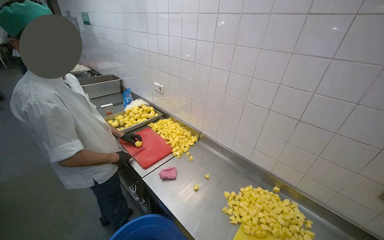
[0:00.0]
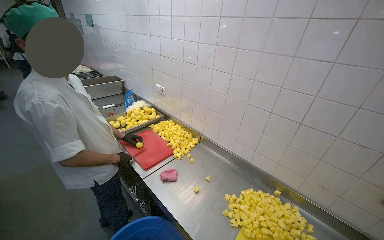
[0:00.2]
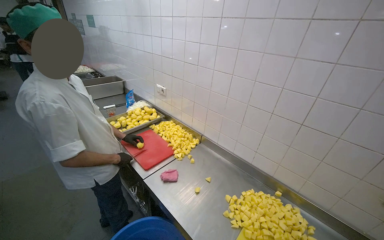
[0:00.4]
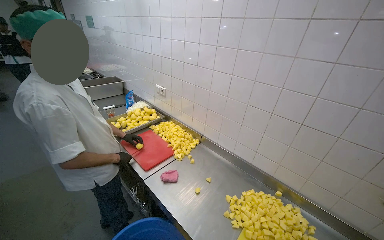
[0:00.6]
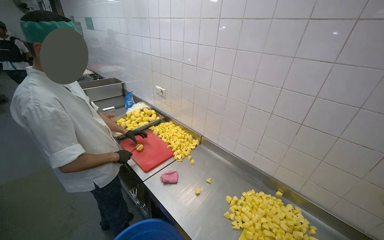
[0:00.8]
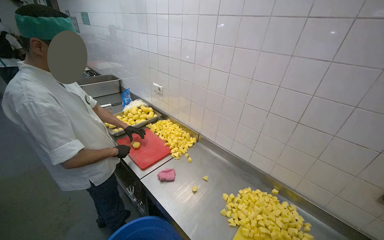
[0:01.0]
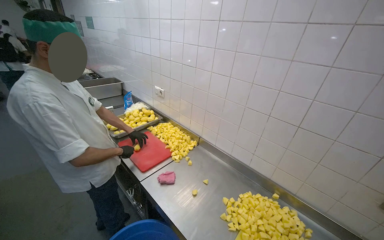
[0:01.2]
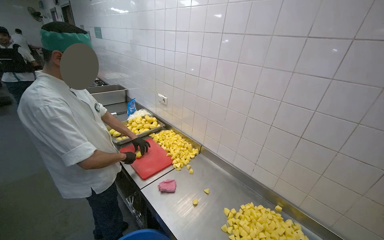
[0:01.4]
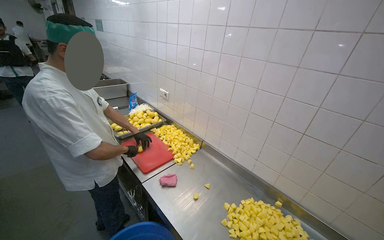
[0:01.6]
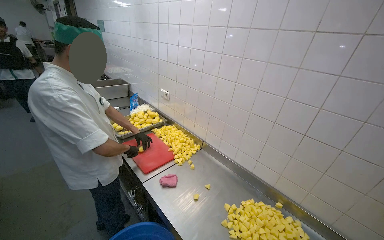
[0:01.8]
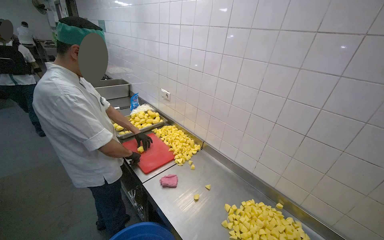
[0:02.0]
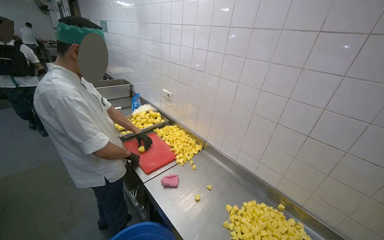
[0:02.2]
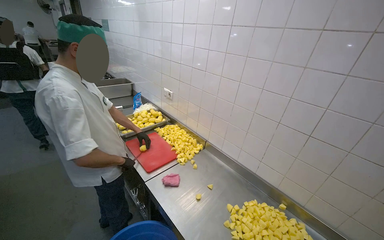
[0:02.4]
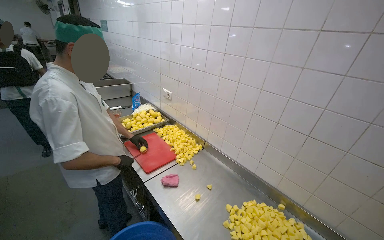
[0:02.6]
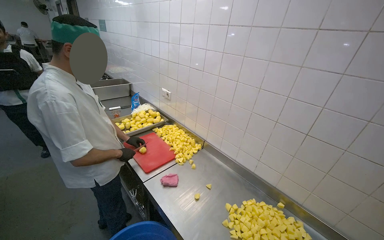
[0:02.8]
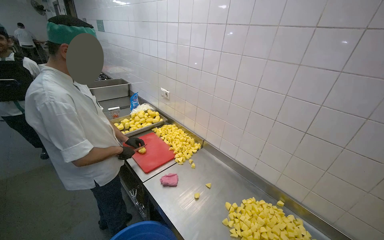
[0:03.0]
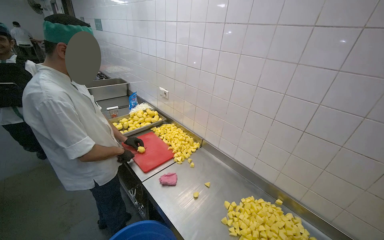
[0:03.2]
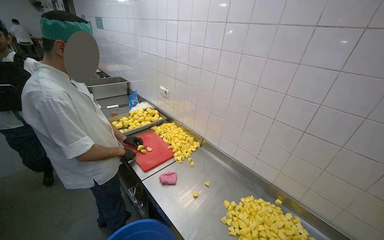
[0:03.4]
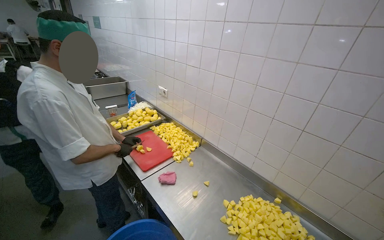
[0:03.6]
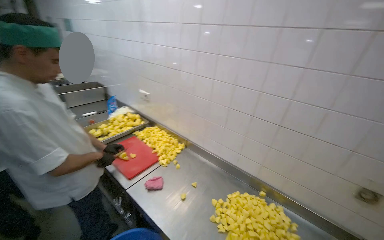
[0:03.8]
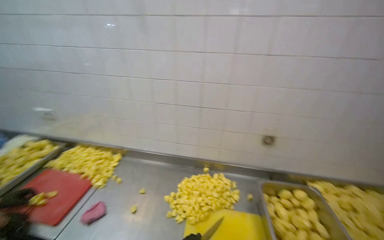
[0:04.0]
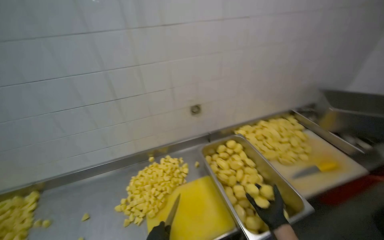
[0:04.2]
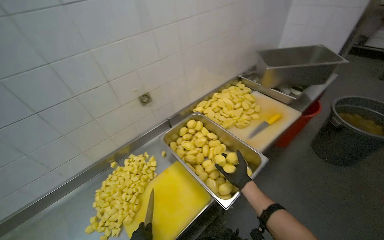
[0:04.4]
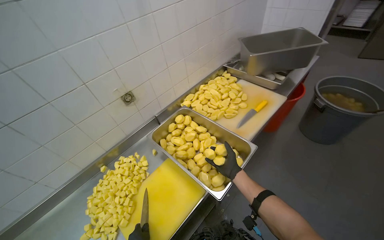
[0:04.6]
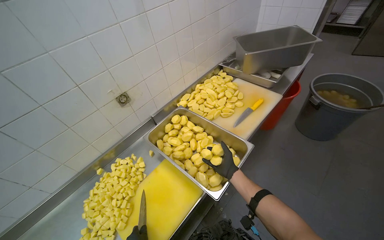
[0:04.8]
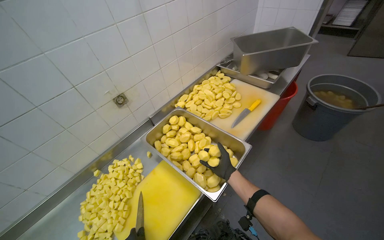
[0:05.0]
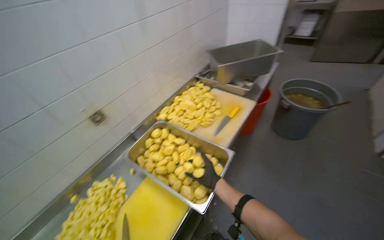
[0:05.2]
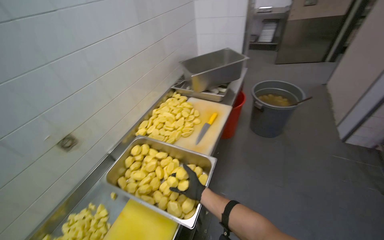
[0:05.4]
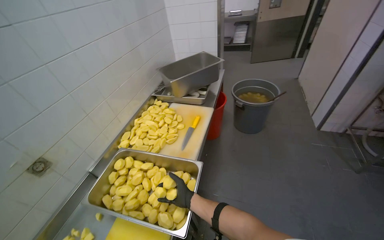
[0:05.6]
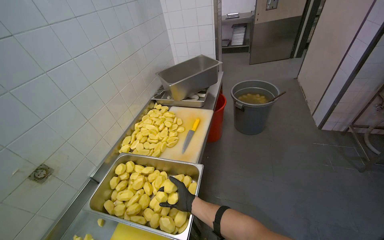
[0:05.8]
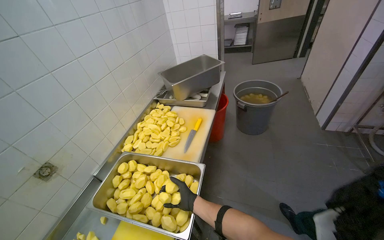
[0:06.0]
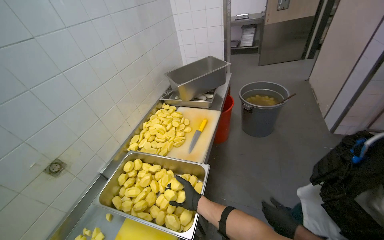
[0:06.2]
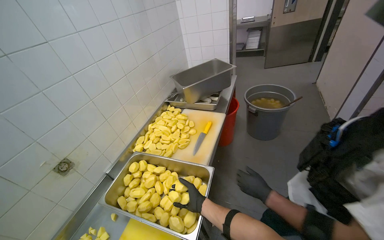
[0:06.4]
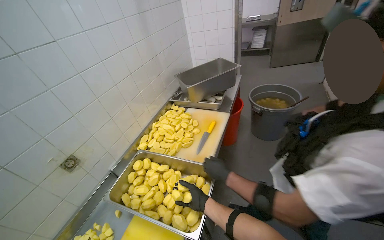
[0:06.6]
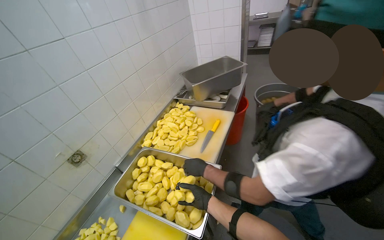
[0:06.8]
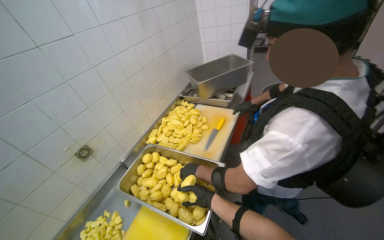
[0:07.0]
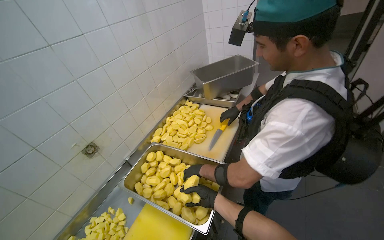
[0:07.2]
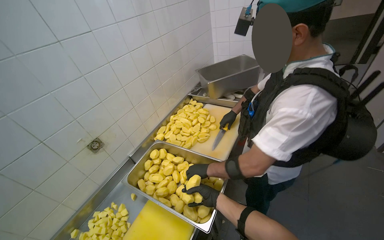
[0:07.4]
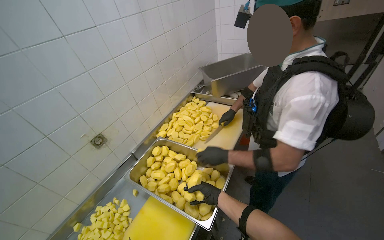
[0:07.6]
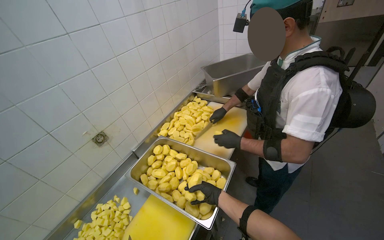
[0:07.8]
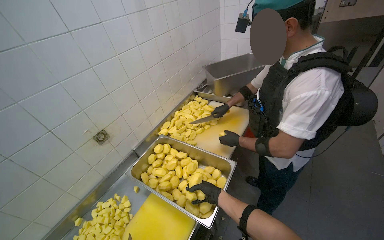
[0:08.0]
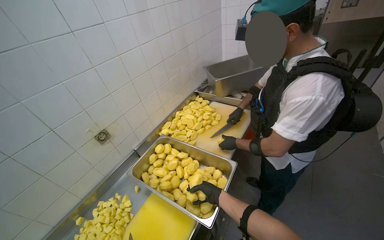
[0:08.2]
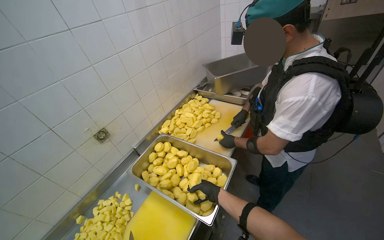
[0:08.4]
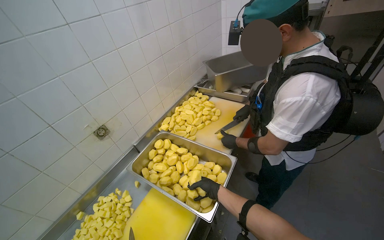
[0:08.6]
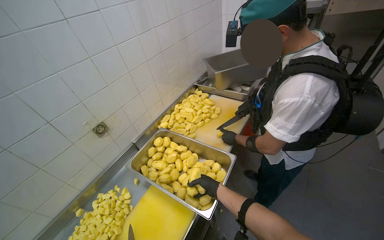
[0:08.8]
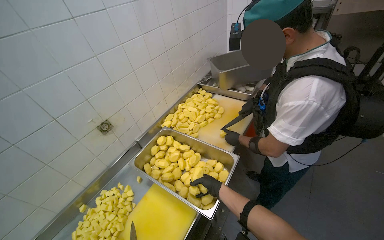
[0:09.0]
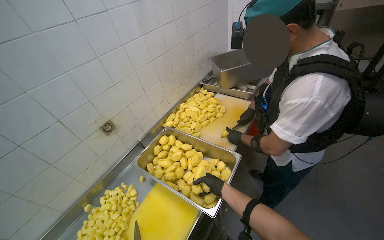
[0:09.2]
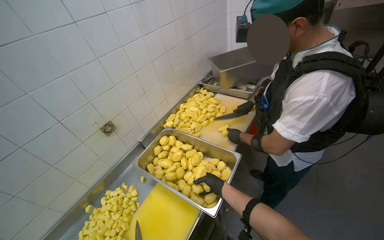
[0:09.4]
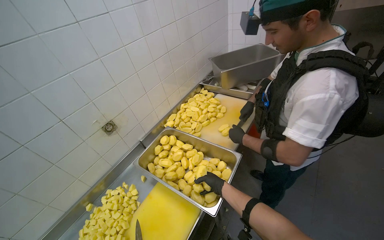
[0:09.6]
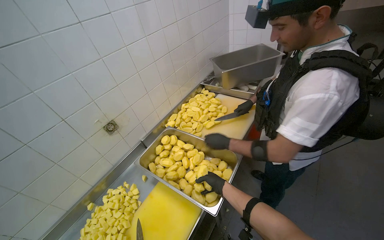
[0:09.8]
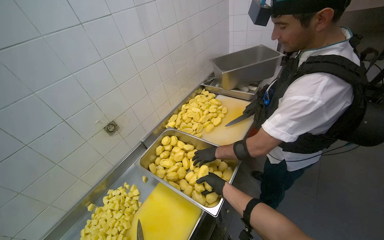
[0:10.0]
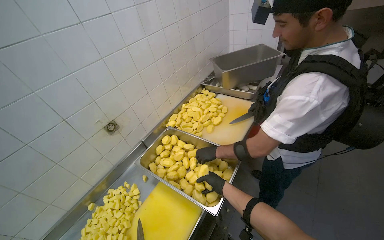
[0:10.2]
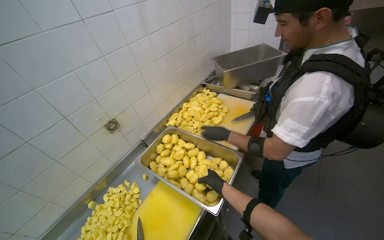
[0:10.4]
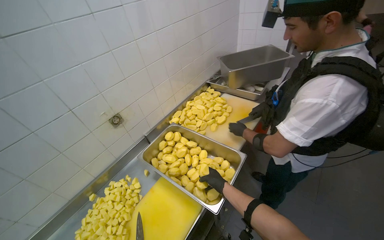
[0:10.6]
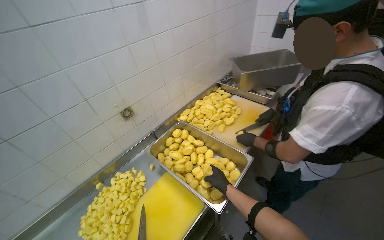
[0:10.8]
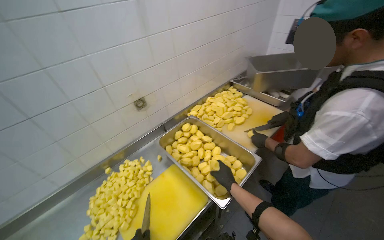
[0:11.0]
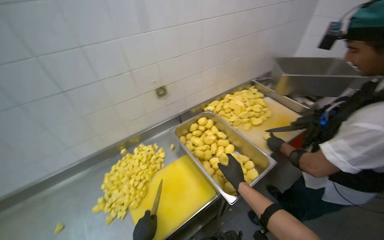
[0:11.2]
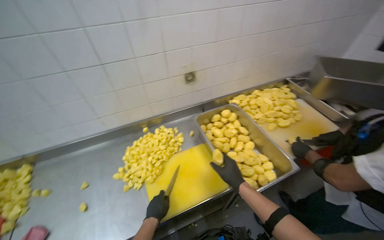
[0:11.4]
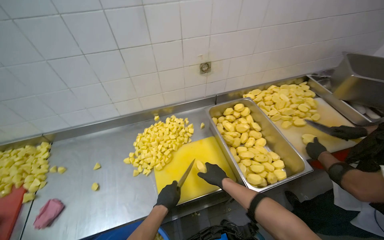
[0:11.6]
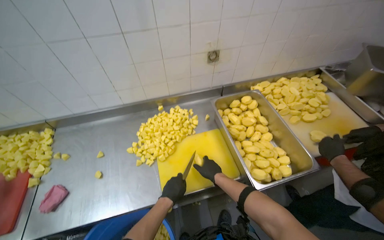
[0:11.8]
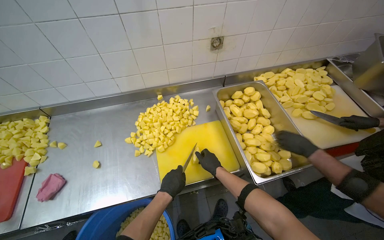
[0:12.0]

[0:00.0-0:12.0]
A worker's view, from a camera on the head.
Job: preparing food.
The whole recording: Cutting potatoes into cubes. The worker continues cutting peeled potatoes into cubes on a yellow cutting board.
3.0 to 4.4 s: The wearer's head swings some 85 degrees to the right. The view tilts about 15 degrees downward.
4.4 to 6.0 s: The head rotates approximately 35 degrees to the right.
10.4 to 12.0 s: The wearer looks approximately 40 degrees further to the left. The view tips downward by roughly 20 degrees.

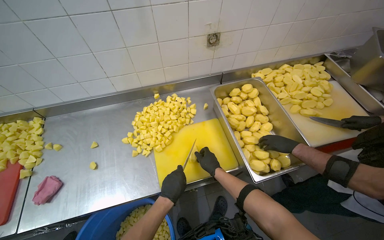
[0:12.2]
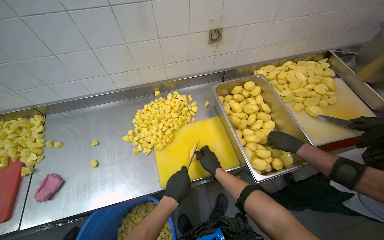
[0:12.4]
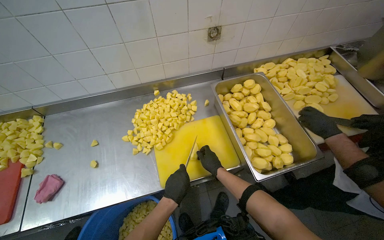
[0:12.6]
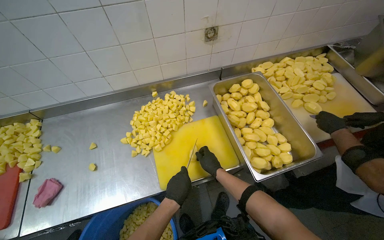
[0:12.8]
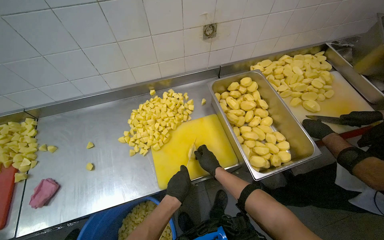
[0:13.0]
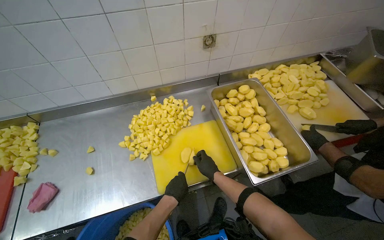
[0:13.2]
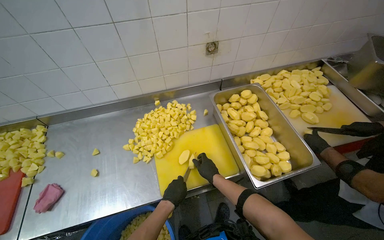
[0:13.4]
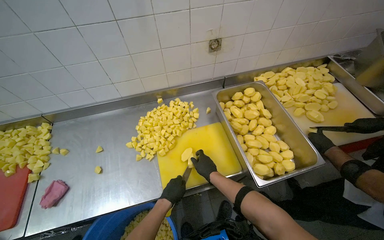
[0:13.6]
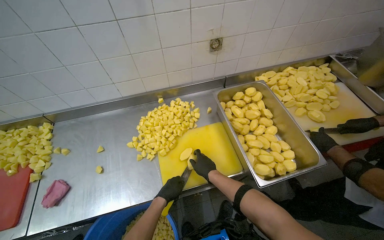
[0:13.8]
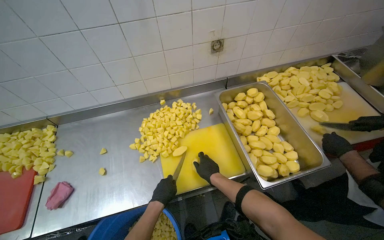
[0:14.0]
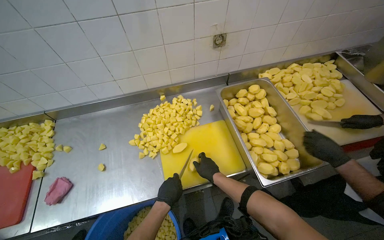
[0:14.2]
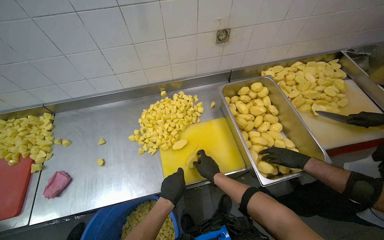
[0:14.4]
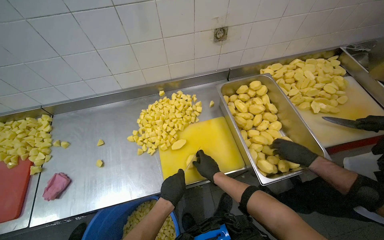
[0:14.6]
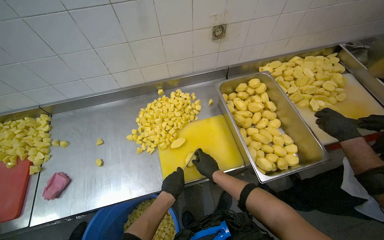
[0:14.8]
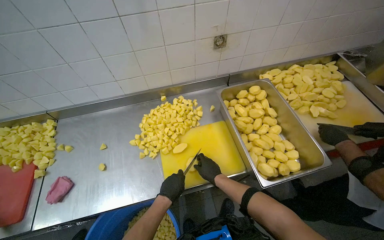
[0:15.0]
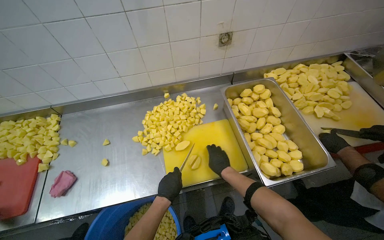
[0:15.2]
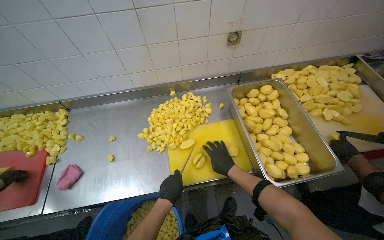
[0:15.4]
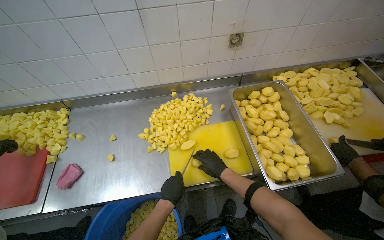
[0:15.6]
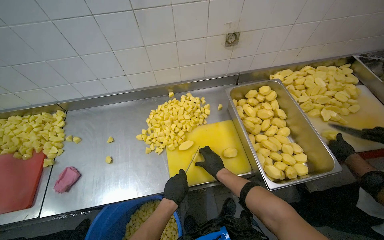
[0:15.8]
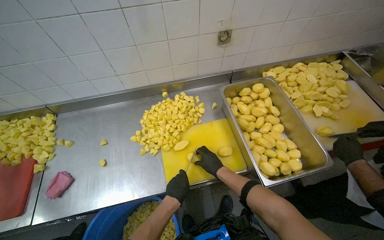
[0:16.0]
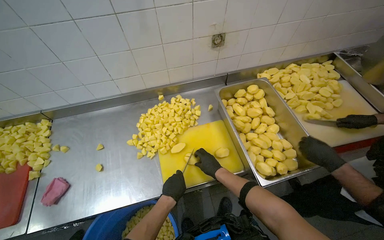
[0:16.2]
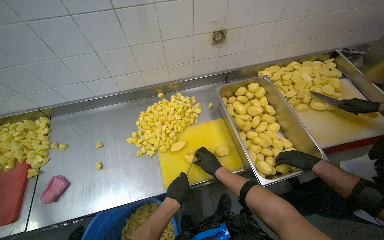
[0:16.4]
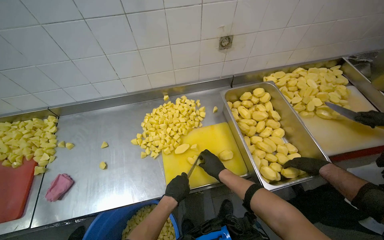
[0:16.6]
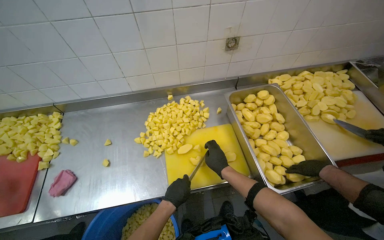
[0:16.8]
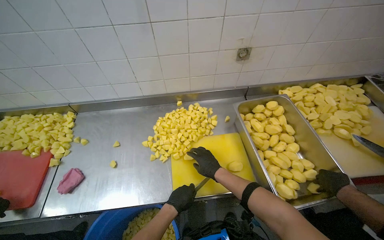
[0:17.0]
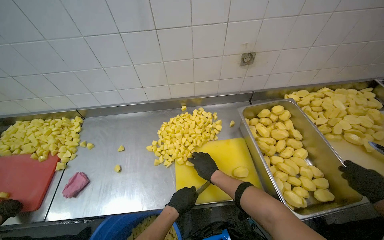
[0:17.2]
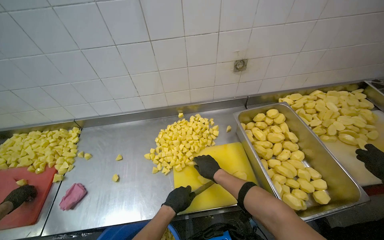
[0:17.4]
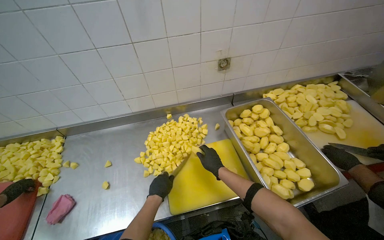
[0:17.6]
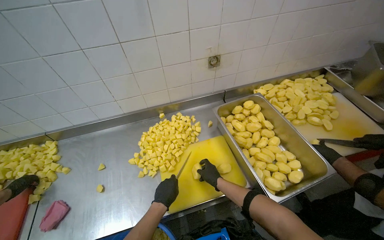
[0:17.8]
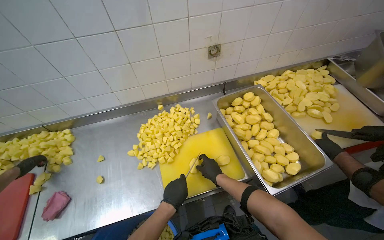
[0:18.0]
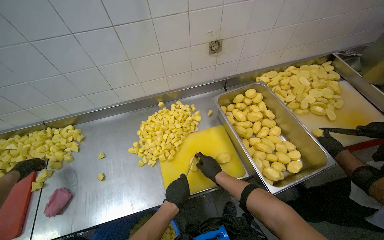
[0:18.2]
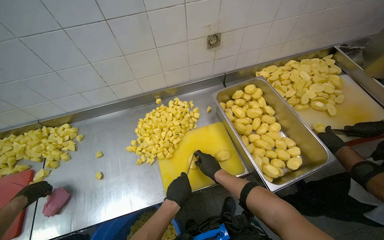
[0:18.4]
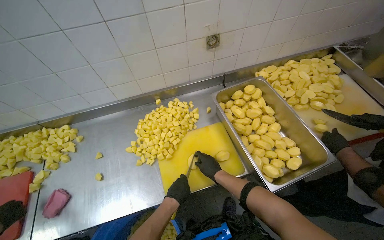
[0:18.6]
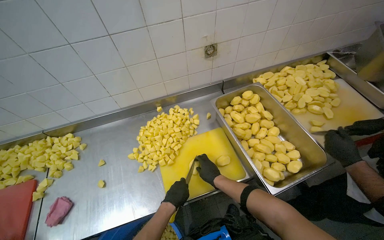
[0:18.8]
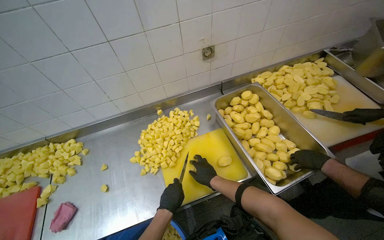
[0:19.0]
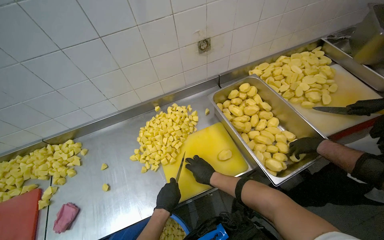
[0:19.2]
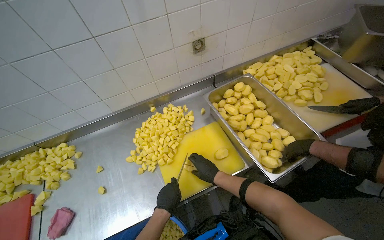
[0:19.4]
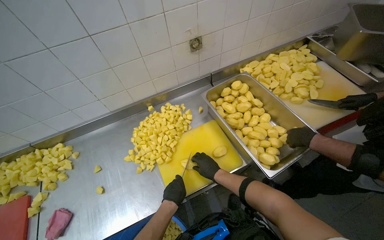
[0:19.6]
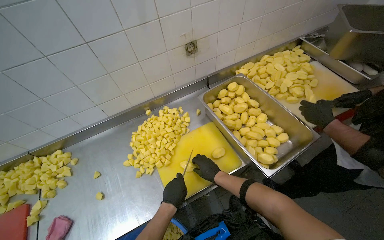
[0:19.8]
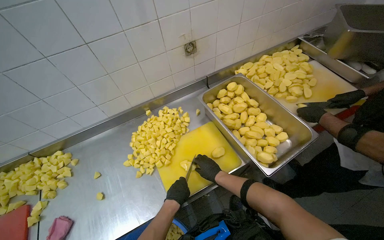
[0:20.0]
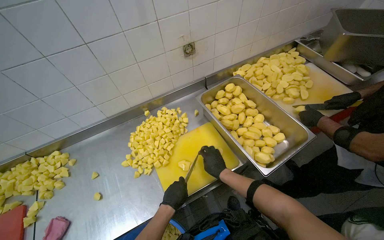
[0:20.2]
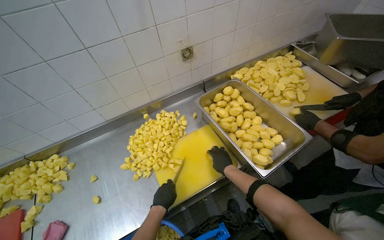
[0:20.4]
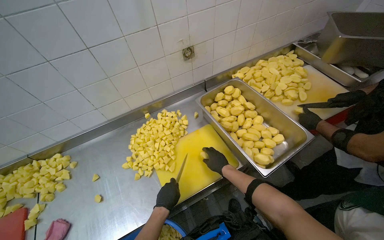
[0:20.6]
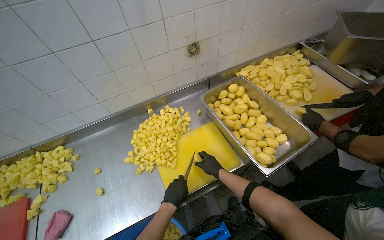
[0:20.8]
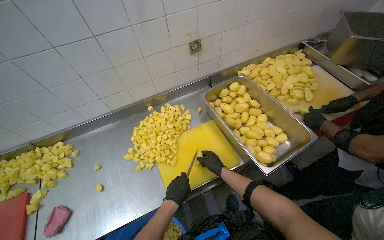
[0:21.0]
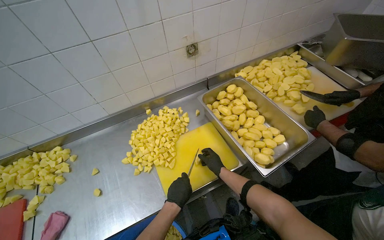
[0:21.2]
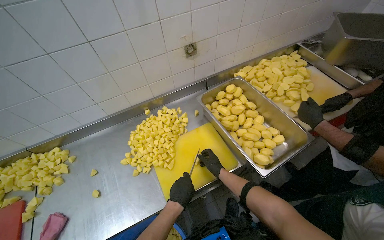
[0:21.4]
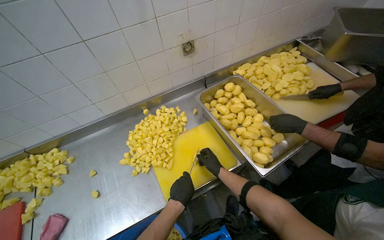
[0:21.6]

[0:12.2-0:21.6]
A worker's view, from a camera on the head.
Job: preparing food.
The whole recording: Cutting potatoes into cubes. The worker continues cutting peeled potatoes into cubes on a yellow cutting board.
12.2 to 17.0 s: The hands work in one place, with small movements.
17.0 to 18.4 s: The hands make small movements and keep their place.
18.4 to 20.0 s: The hands are busy where they are.
20.0 to 21.6 s: The right hand heads farther from the camera, covering roughly 10 cm.
